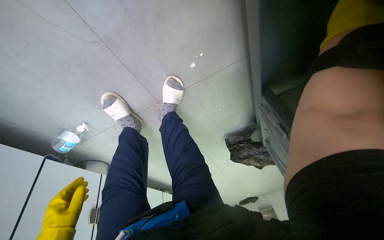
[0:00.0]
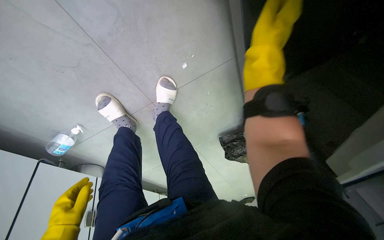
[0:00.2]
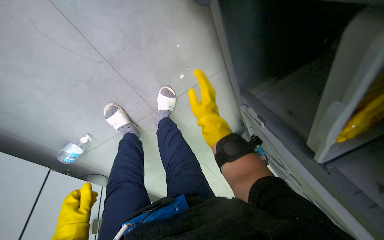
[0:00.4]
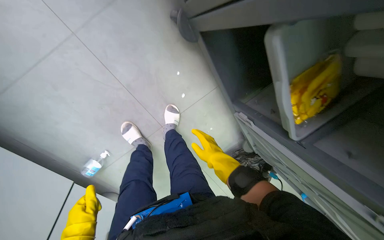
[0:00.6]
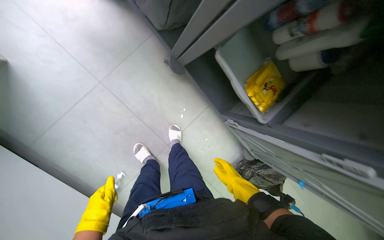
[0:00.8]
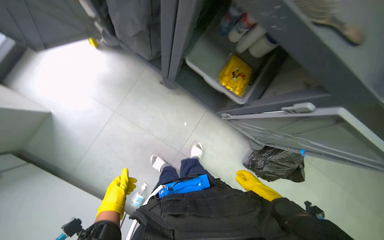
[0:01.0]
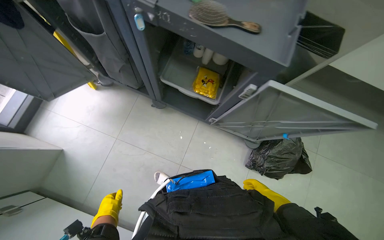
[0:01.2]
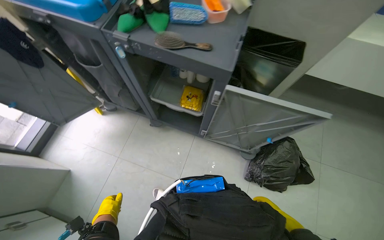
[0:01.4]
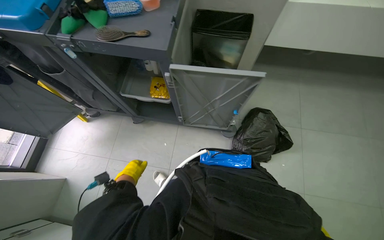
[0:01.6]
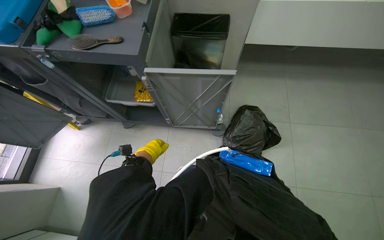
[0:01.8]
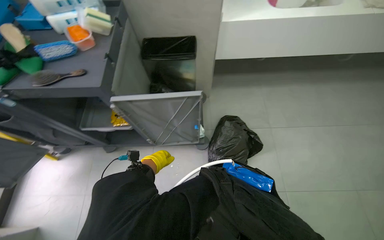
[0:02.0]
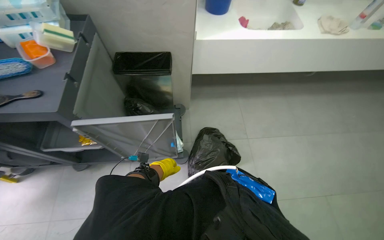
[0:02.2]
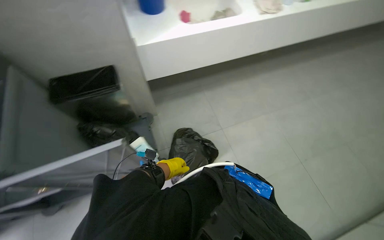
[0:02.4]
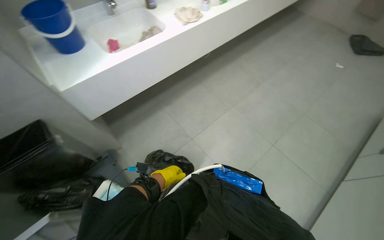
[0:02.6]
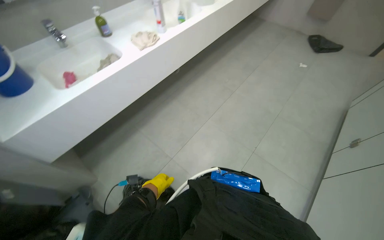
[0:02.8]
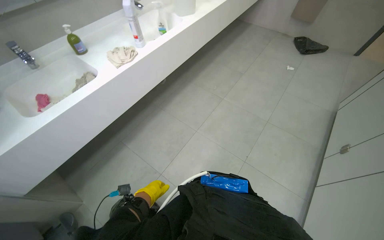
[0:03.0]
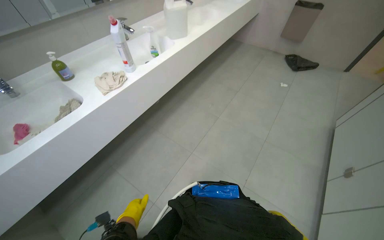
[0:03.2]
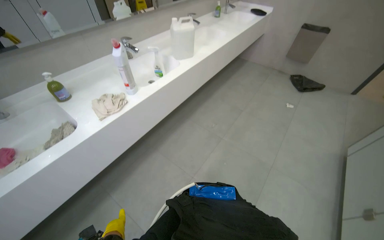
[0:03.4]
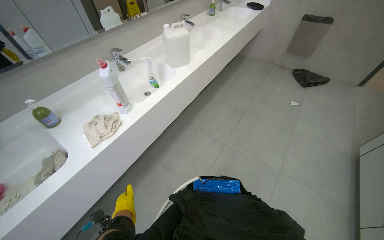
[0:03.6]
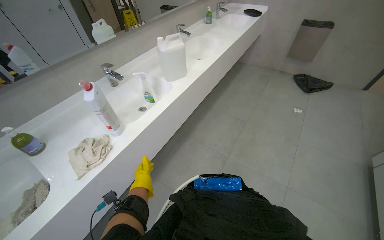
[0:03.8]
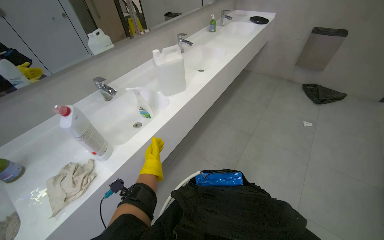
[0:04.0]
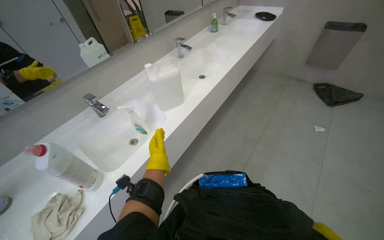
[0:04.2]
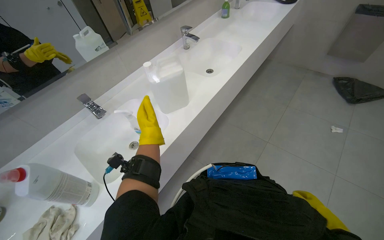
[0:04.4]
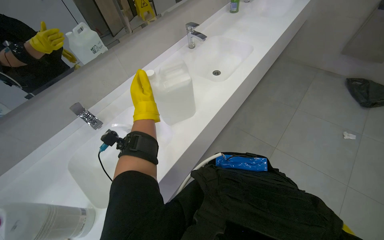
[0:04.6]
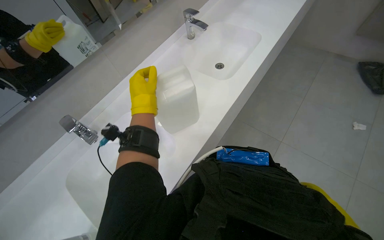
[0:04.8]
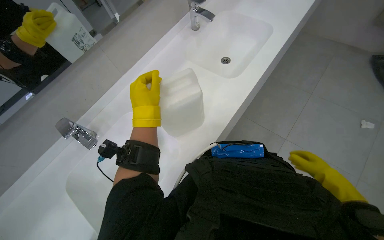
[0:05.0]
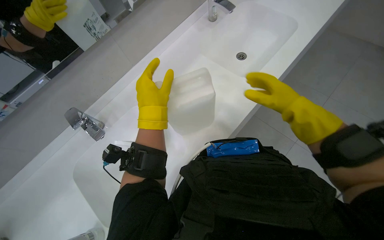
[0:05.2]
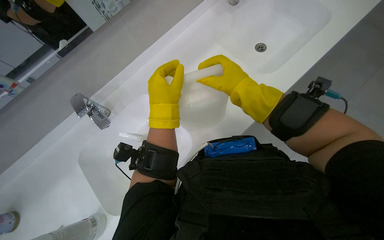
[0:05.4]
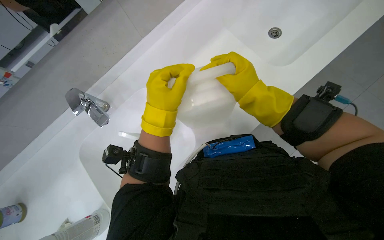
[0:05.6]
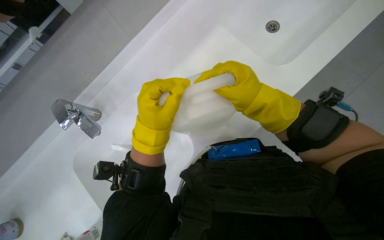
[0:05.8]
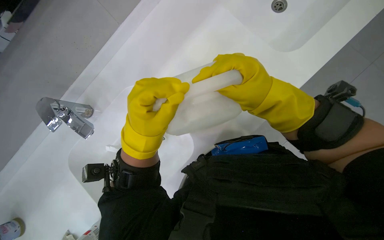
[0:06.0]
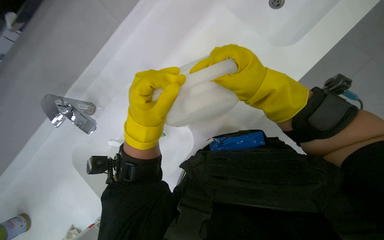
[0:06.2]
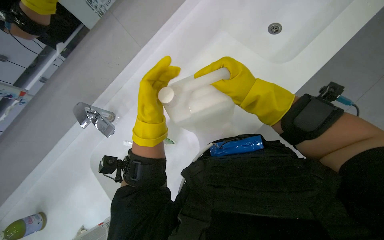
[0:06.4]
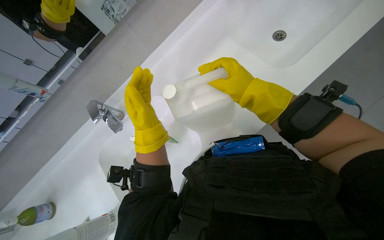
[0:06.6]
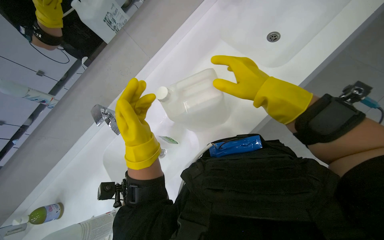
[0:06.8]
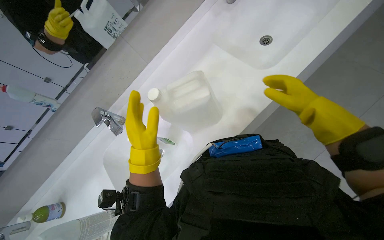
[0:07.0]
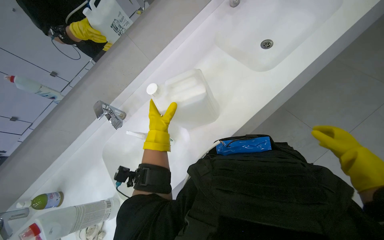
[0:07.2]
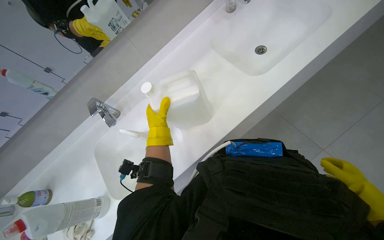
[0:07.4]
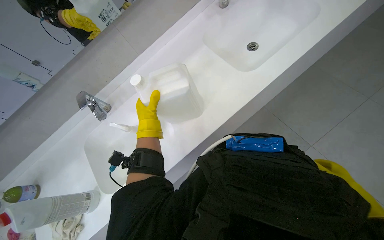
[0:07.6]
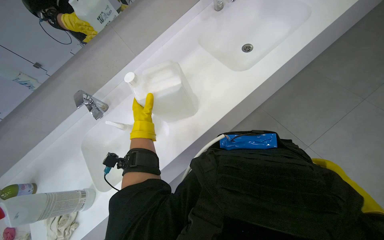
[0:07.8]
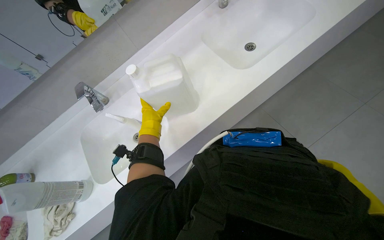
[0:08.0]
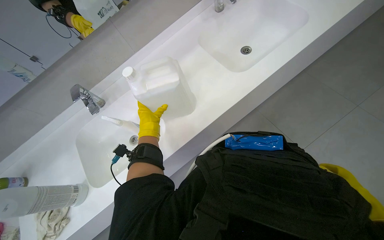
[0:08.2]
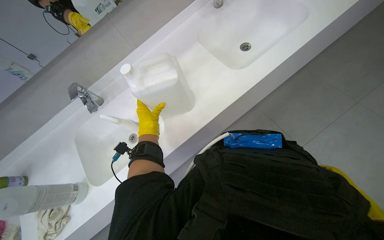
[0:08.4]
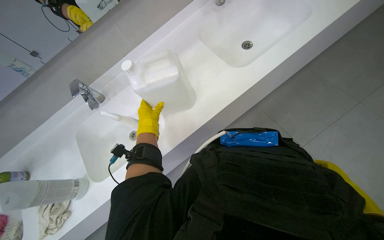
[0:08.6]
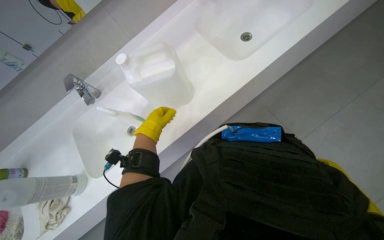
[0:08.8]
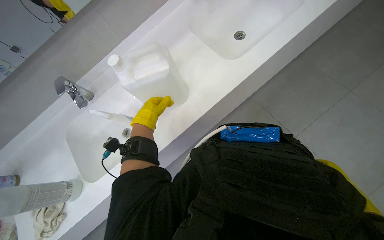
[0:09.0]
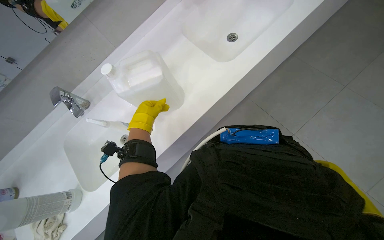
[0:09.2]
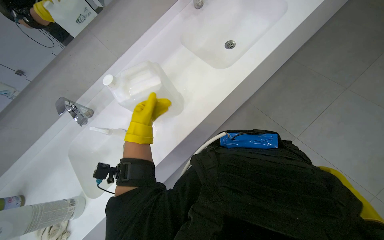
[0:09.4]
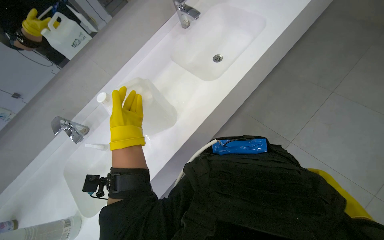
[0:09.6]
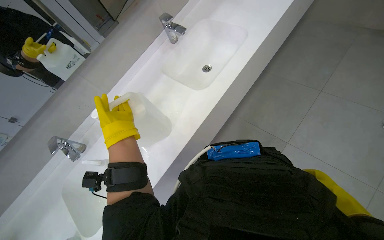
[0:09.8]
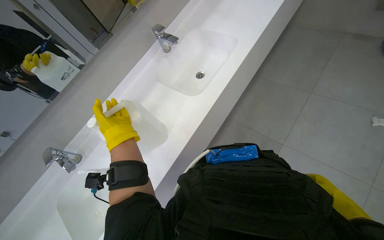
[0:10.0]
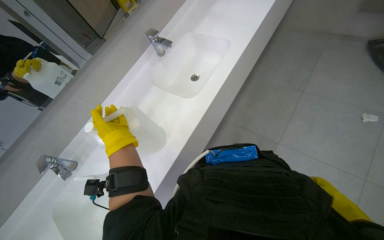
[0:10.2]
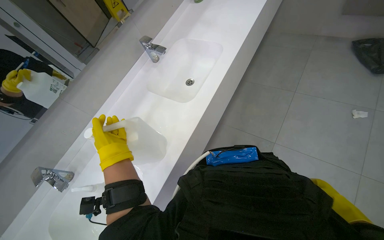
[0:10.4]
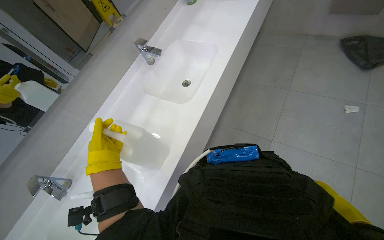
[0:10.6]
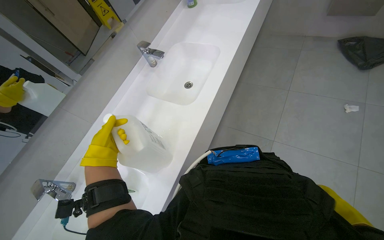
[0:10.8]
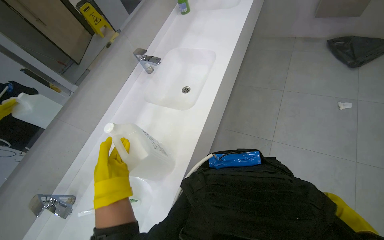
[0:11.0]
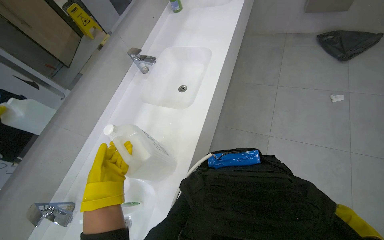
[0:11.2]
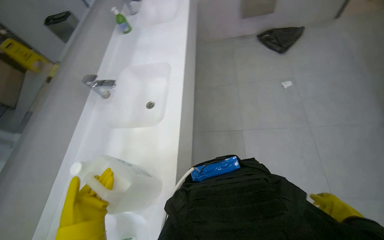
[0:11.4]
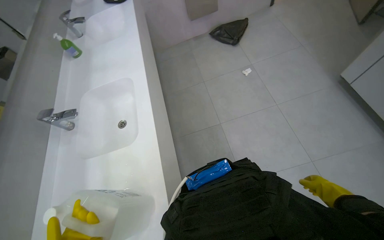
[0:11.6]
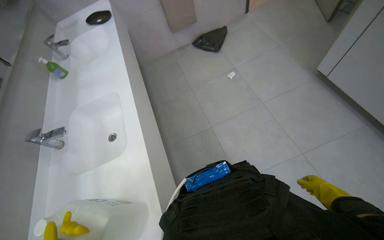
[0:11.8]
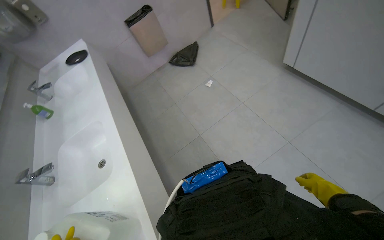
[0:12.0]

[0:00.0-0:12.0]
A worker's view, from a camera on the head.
Job: organizing items.
The whole recording: Organizing cleaning supplies on table. The worker arranges the cleaning supplies on top of the table into their proper places.
0:00.0 to 0:01.6: The camera travels about 1 m. The camera is aimed about 25 degrees further to the left. The view tilts some 60 degrees upward. The scene rotates counterclockwise by roughly 55 degrees.
0:01.6 to 0:03.0: The wearer moves approximately 50 cm. The head turns to the right by approximately 75 degrees. The view tips upward by about 20 degrees.
0:03.0 to 0:04.4: The head travels roughly 1 m.
0:04.4 to 0:06.0: The wearer moves about 50 cm. The camera pitches downward, by about 35 degrees.
0:06.0 to 0:07.6: The view tilts roughly 10 degrees upward. The right hand goes some 50 cm to the right and down the picture.
0:09.0 to 0:10.4: The camera pitches upward, by some 15 degrees. The left hand goes some 10 cm nearer to the camera.
0:10.4 to 0:12.0: The wearer's head swings some 65 degrees to the right. The view tips upward by roughly 15 degrees.

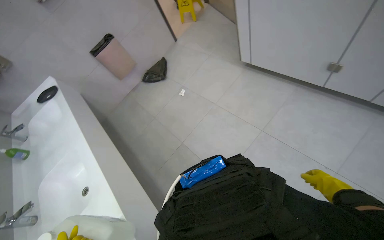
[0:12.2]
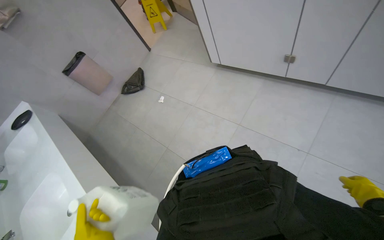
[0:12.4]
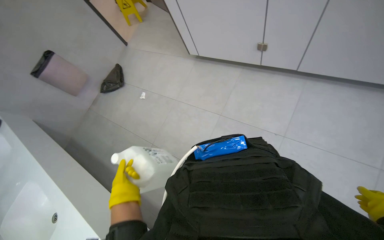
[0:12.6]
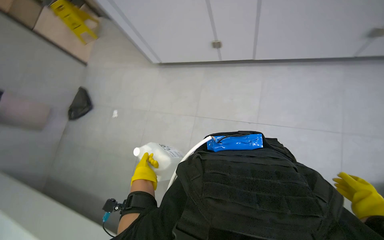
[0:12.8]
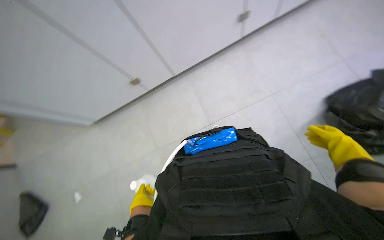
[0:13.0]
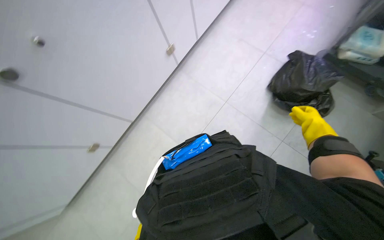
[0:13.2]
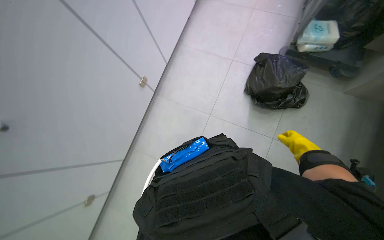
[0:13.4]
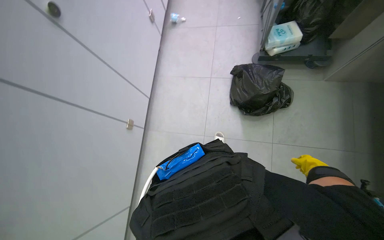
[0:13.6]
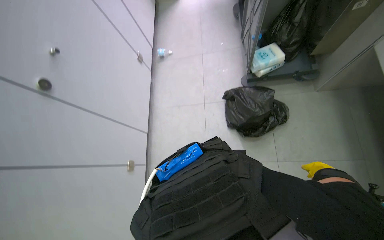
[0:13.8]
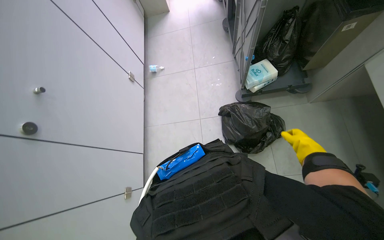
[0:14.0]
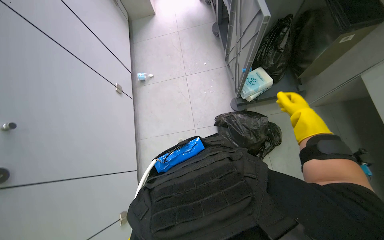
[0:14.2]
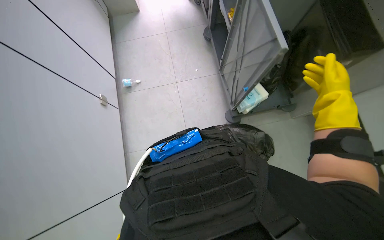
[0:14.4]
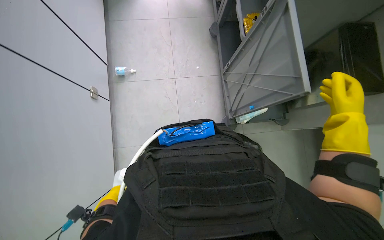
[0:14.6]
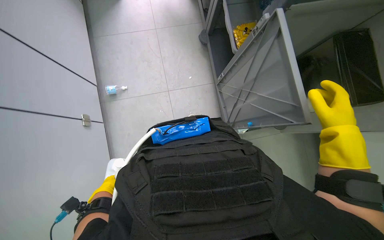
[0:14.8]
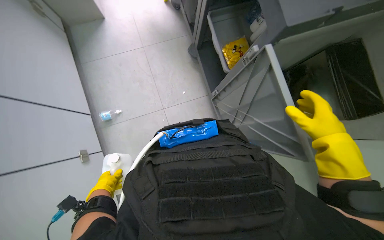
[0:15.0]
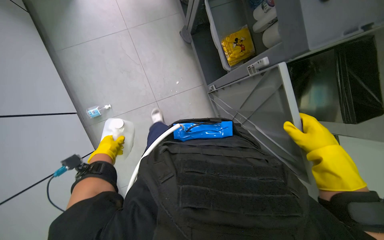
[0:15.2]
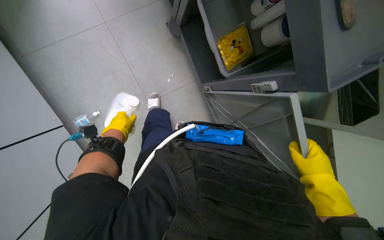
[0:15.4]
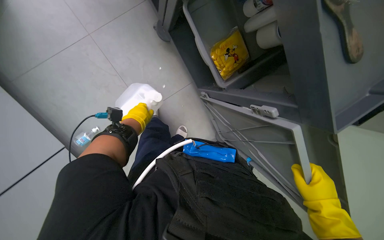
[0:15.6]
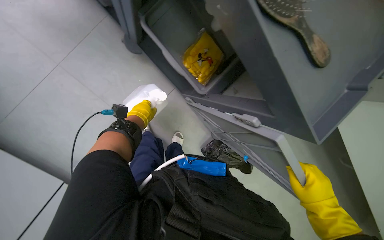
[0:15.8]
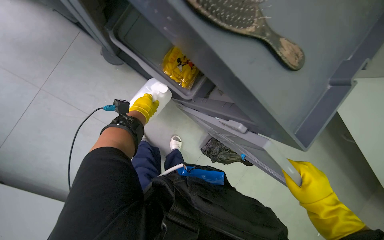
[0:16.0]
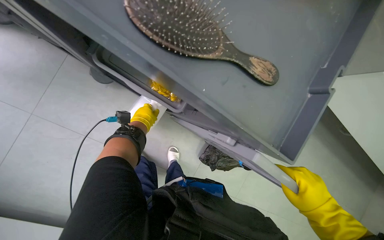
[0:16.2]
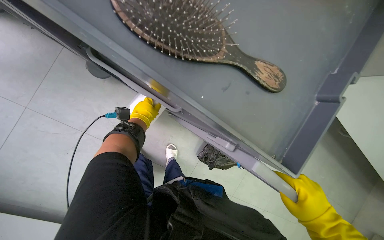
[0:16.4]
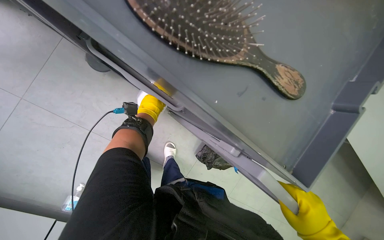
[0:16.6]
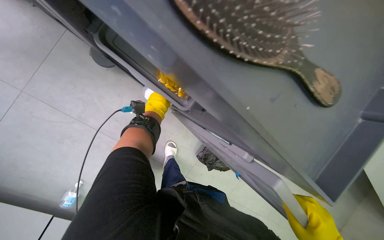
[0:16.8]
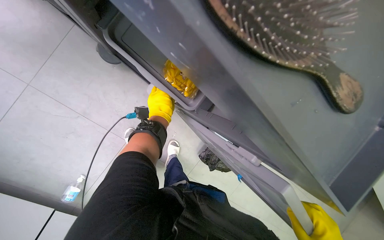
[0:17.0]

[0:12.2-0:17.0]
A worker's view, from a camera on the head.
Job: organizing items.
The whole recording: Organizing cleaning supplies on table. The worker arranges the cleaning supplies on top of the table into their proper places.
0:12.2 to 0:13.8: The wearer moves approximately 80 cm. The head rotates some 95 degrees to the right. The view tips upward by about 20 degrees.
0:13.8 to 0:15.4: The camera is carried approximately 70 cm. The camera sweeps to the right, by some 20 degrees.
